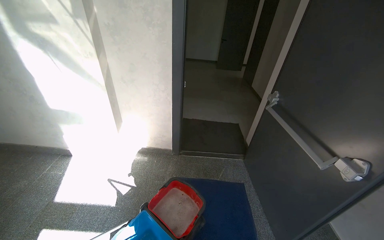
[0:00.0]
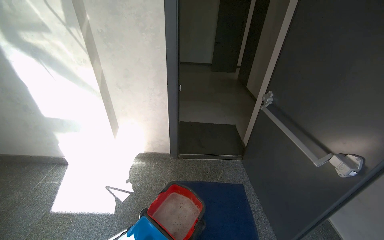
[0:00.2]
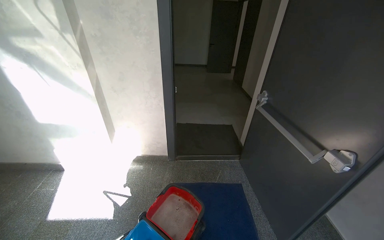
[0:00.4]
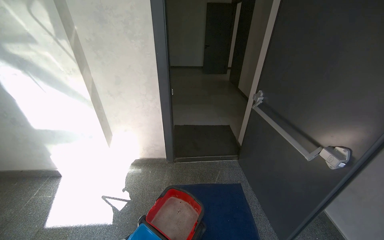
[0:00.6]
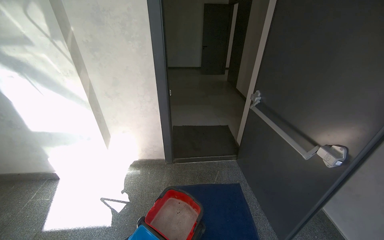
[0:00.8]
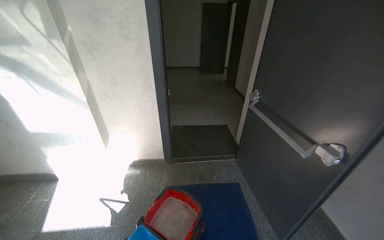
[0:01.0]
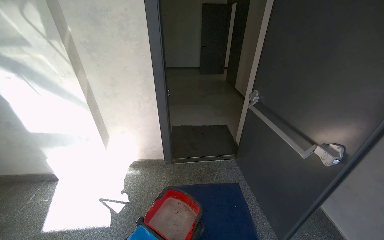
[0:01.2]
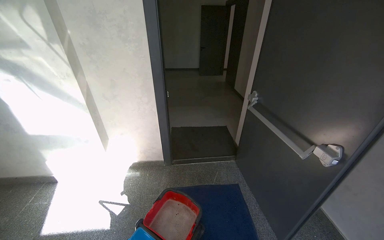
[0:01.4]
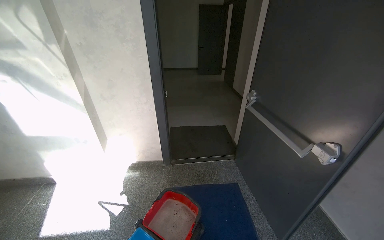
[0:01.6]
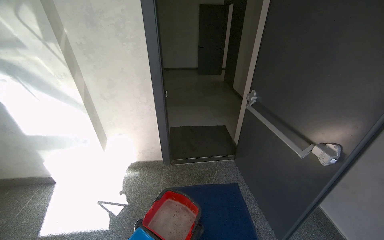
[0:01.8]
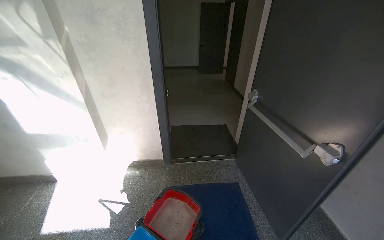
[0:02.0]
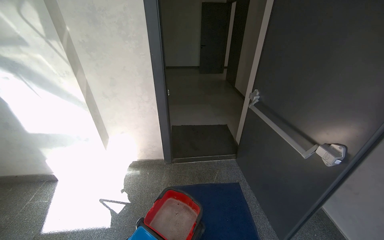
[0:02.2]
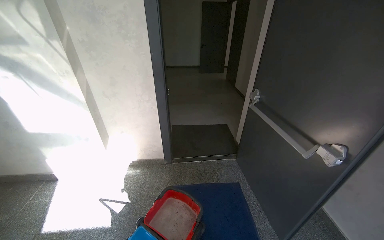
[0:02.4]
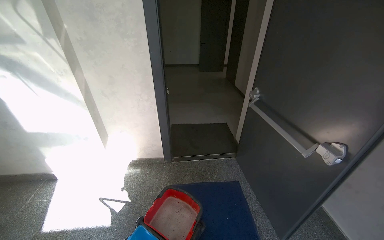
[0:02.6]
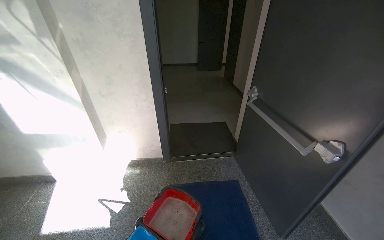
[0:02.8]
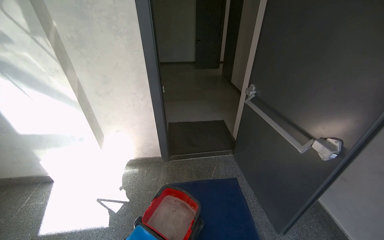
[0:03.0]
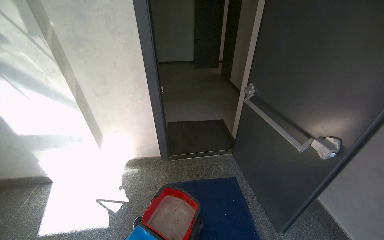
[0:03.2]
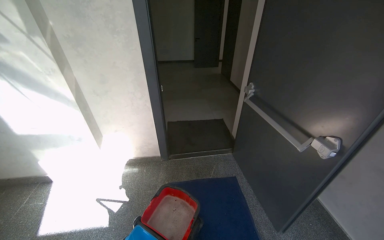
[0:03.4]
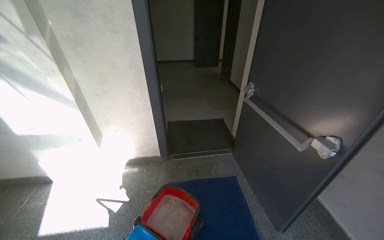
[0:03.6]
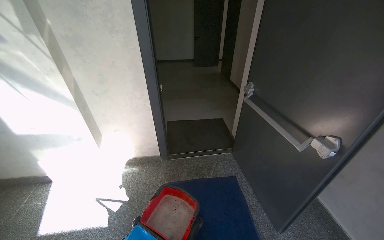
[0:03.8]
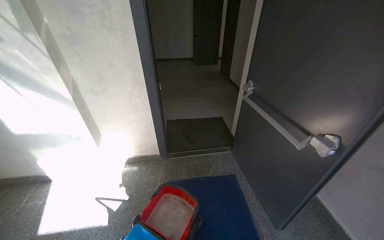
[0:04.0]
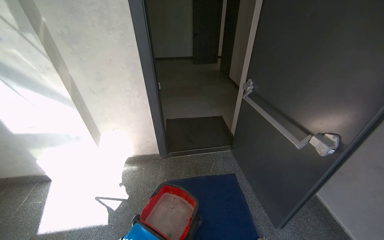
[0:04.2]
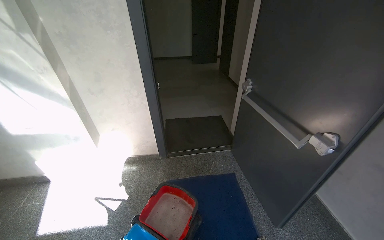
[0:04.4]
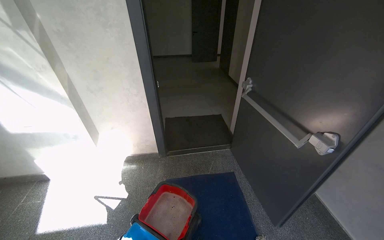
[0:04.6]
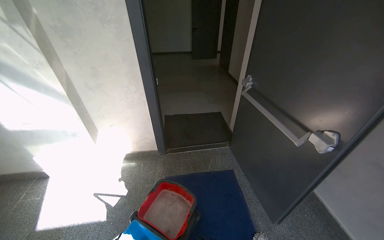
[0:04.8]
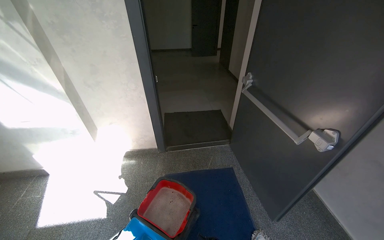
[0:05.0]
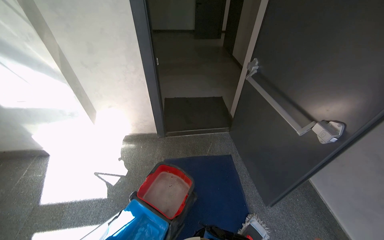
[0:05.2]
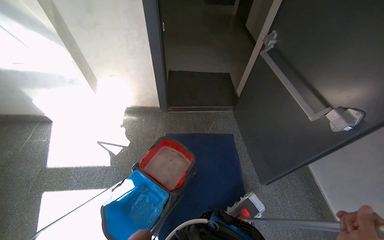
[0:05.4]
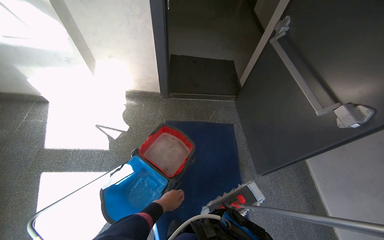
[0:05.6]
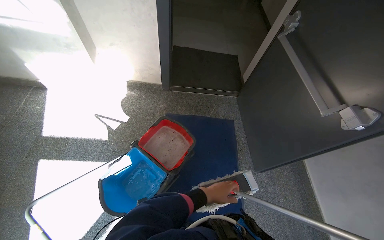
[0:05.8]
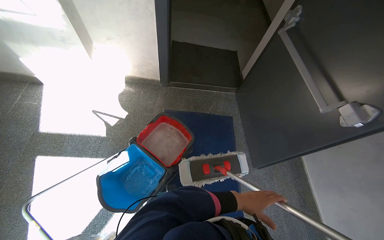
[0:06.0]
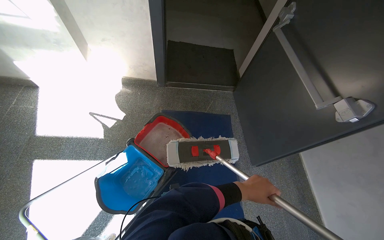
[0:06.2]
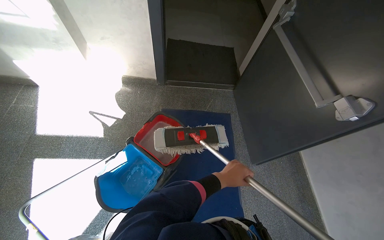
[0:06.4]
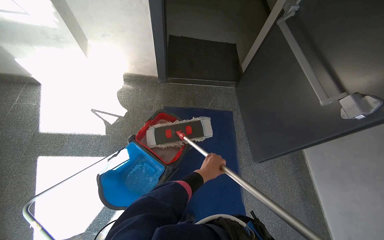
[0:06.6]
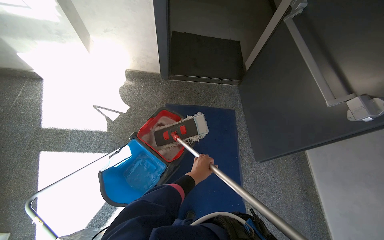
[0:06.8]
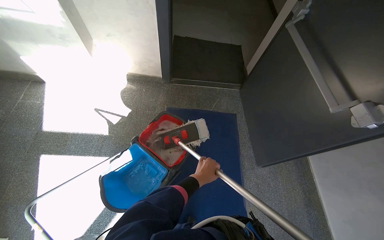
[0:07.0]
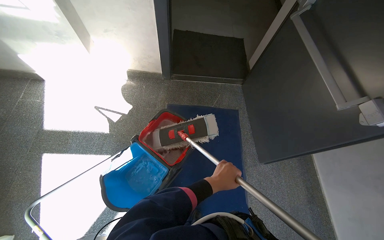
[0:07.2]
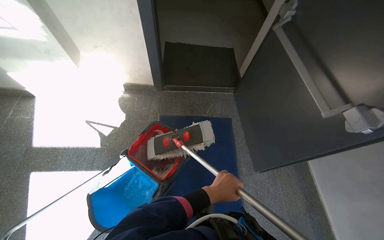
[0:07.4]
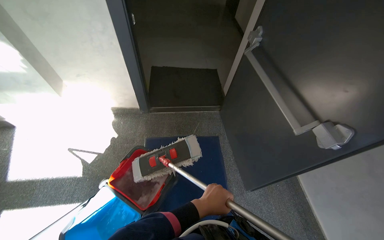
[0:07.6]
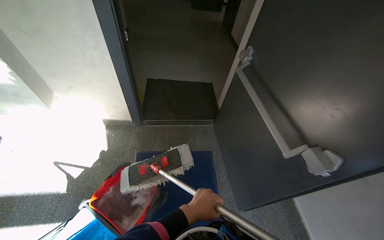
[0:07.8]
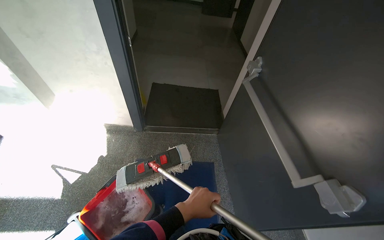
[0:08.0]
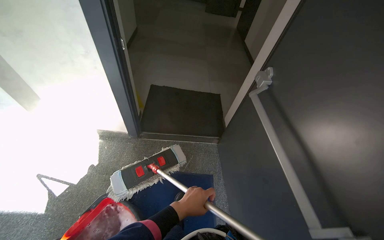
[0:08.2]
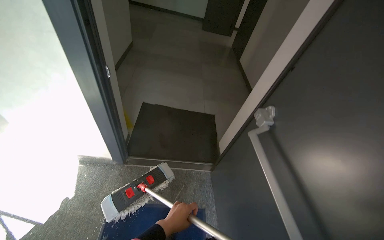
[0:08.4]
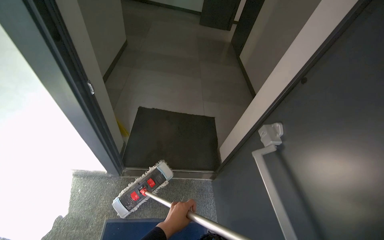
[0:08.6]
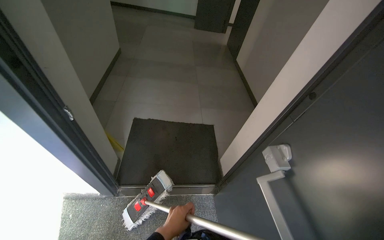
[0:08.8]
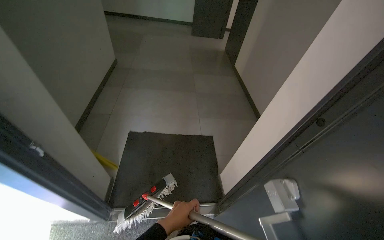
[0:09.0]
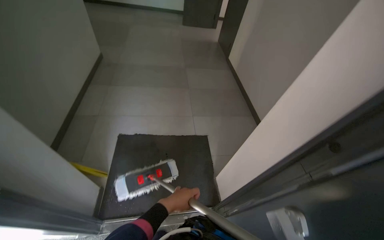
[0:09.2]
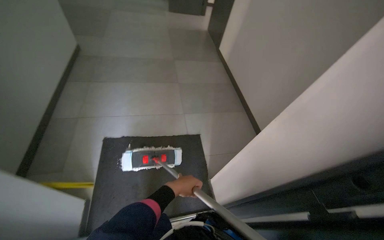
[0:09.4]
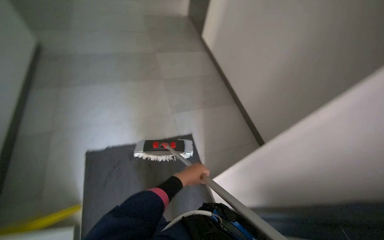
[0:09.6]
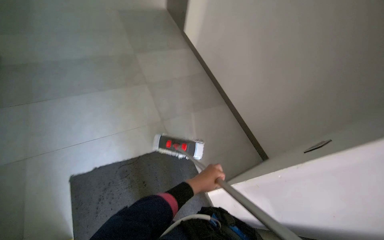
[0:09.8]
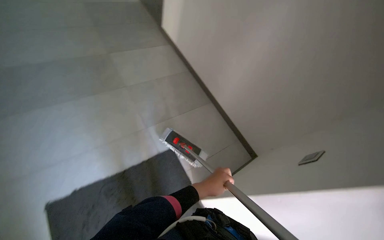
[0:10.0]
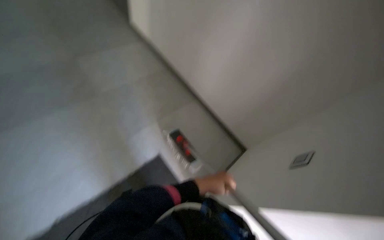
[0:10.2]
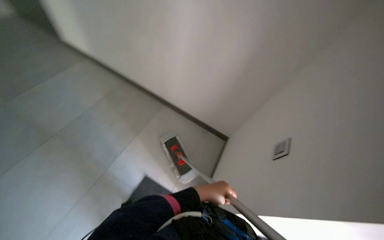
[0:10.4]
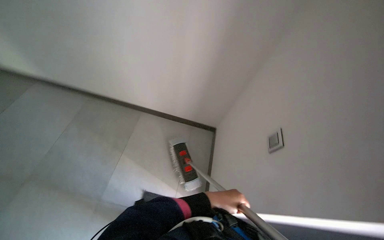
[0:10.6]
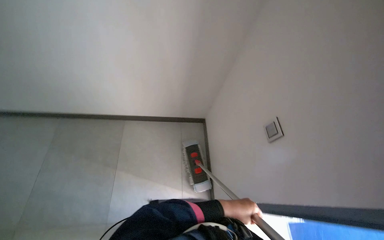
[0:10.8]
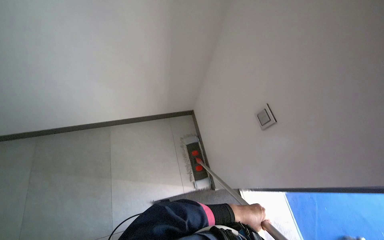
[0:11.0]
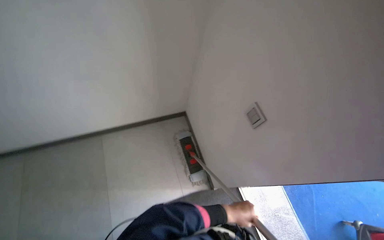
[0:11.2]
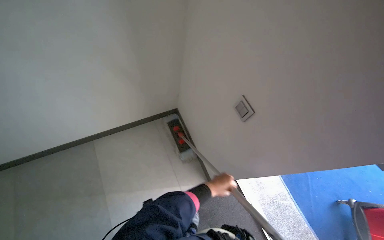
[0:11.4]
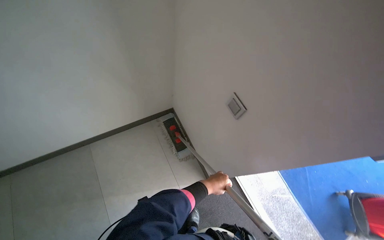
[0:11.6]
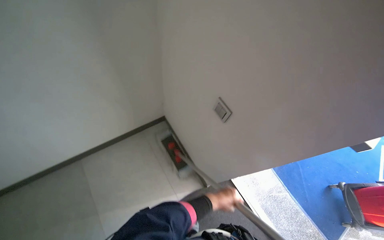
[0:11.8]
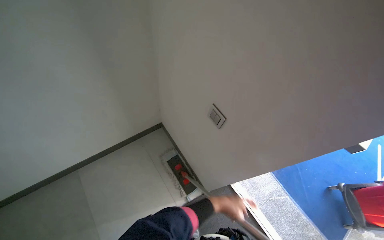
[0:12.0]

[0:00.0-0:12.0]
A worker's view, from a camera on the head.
Job: mopping floor.
The whole recording: Mopping hallway floor. The worker mops the tiled floor in the hallway, moving the mop back and forth.
0:04.4 to 0:06.0: The wearer looks roughly 25 degrees further downward.
0:07.6 to 0:09.0: The camera is carried roughly 90 cm.
0:09.0 to 0:10.4: The wearer moves roughly 90 cm. The wearer looks approximately 55 degrees further to the right. The view tilts approximately 20 degrees downward.
0:10.4 to 0:12.0: The head rotates approximately 55 degrees to the right.

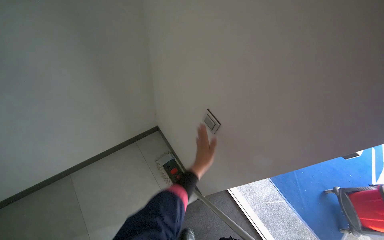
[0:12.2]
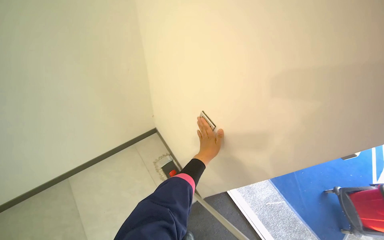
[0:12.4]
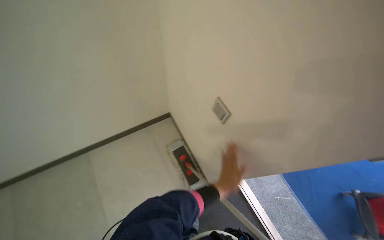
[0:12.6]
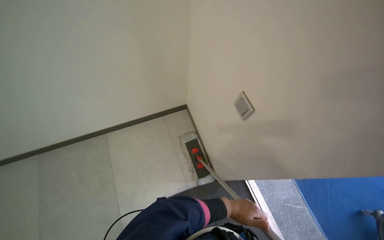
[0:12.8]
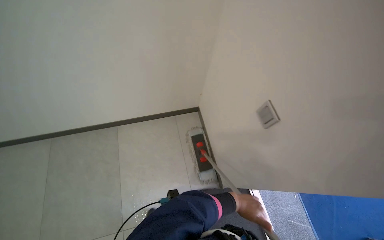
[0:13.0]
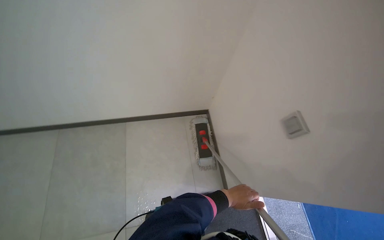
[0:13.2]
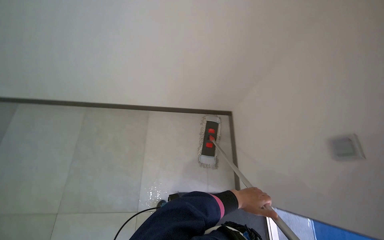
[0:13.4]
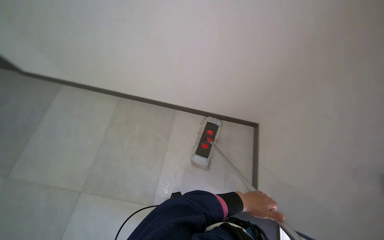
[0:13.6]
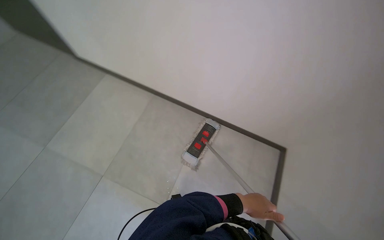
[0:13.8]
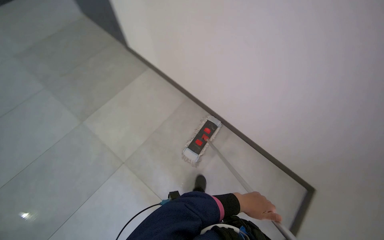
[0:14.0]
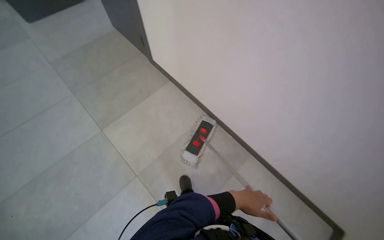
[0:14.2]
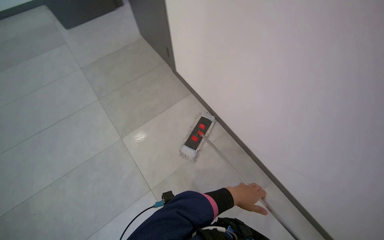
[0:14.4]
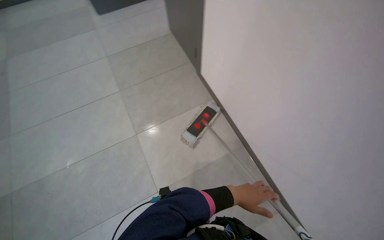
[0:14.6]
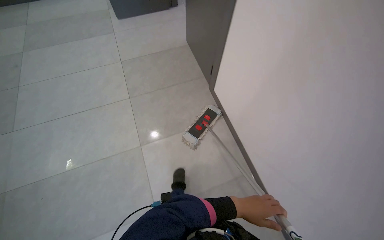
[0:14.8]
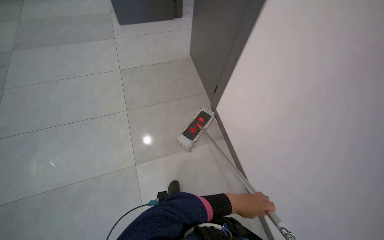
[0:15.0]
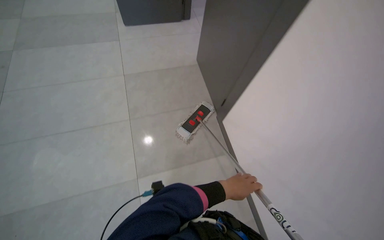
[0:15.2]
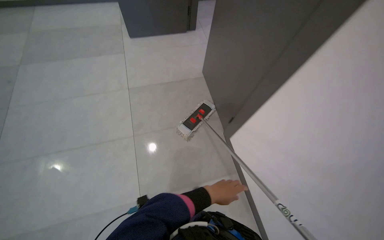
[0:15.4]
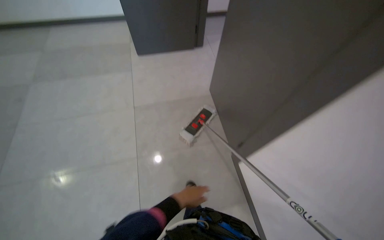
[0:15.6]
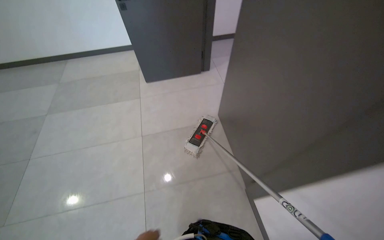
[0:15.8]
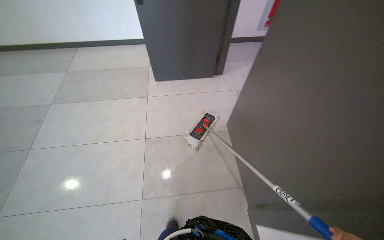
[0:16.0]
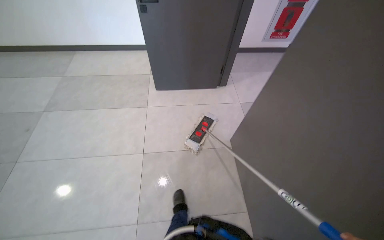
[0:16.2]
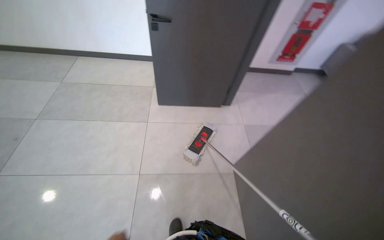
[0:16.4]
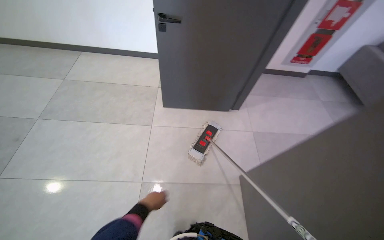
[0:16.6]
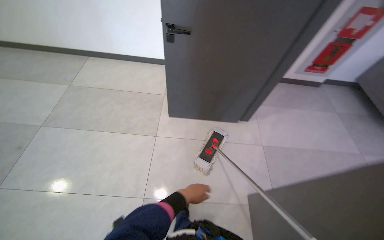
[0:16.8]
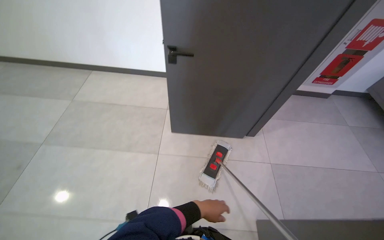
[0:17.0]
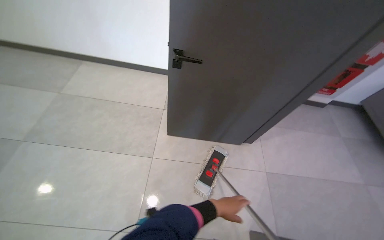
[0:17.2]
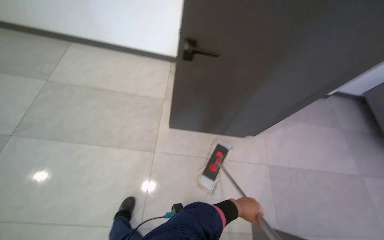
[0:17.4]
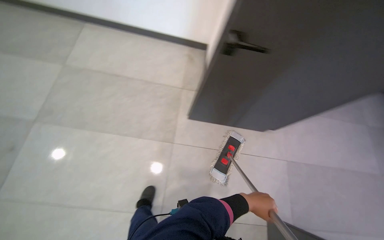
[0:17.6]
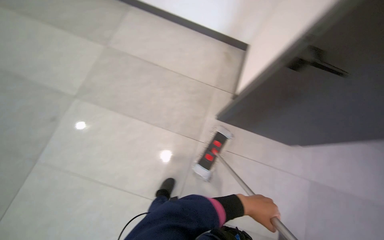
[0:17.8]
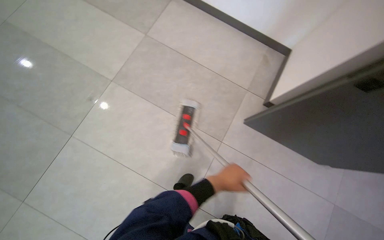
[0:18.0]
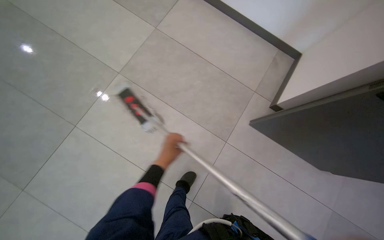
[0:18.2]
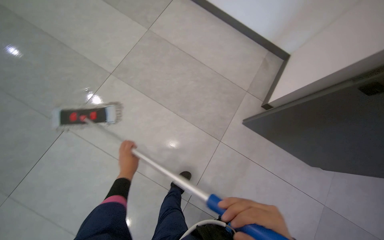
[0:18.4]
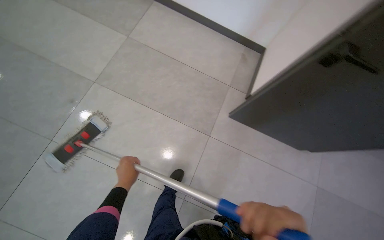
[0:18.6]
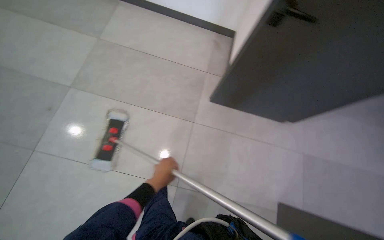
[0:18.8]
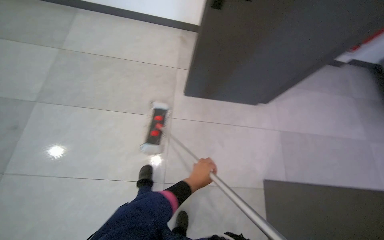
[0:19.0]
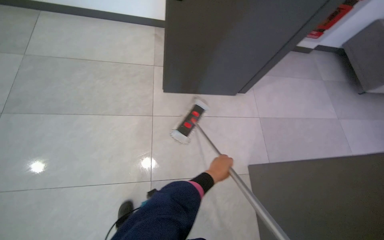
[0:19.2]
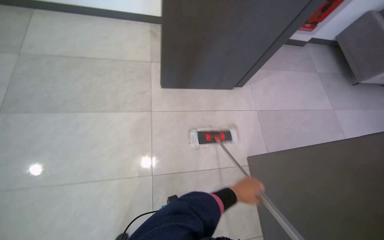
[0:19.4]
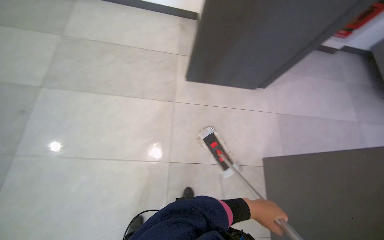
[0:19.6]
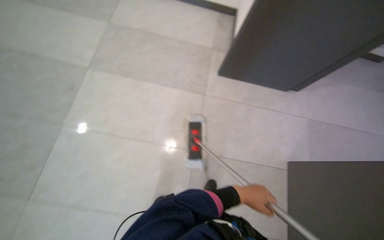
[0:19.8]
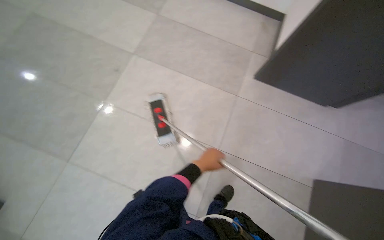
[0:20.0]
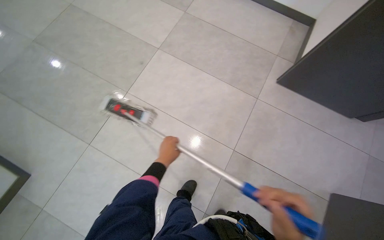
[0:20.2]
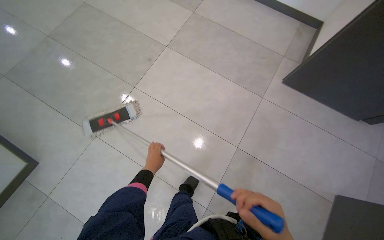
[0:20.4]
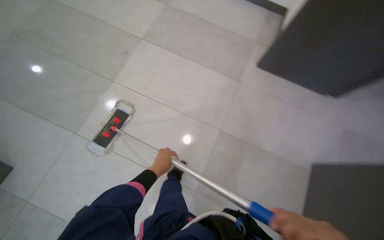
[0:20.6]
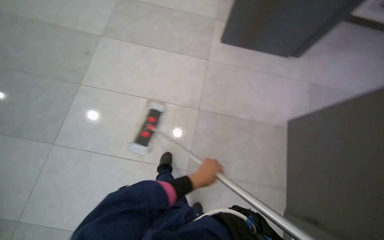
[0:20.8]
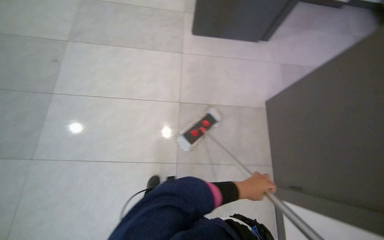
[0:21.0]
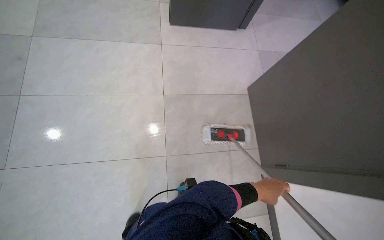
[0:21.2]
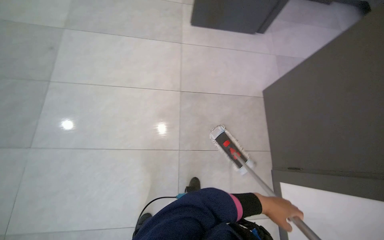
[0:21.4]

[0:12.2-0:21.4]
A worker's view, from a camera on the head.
Job: mopping floor.
The whole recording: Mopping hallway floor. The worker mops the tiled floor in the hallway, moving the mop back and forth.
0:12.2 to 0:13.8: The wearer moves some 70 cm. The wearer's head swings some 55 degrees to the left.
0:13.8 to 0:15.2: The head travels some 90 cm. The head turns to the left by about 50 degrees.
0:16.8 to 0:18.4: The head travels roughly 80 cm. The camera pitches downward, by about 20 degrees. The scene turns roughly 30 degrees clockwise in the picture.
0:18.4 to 0:19.8: The wearer moves roughly 50 cm.
